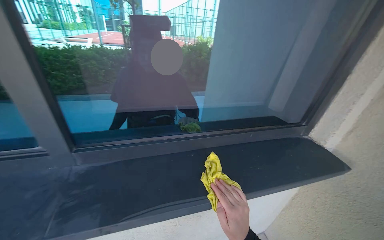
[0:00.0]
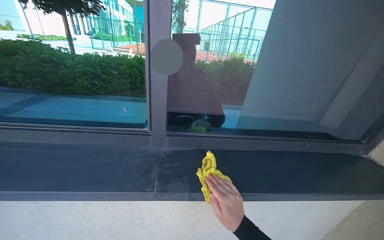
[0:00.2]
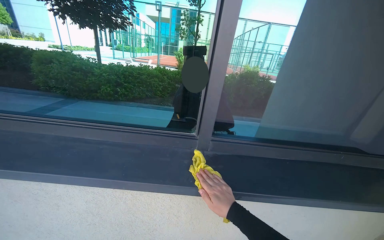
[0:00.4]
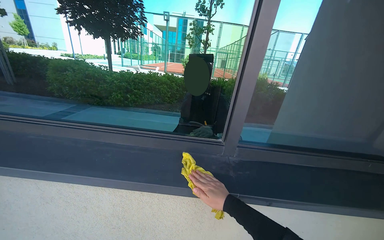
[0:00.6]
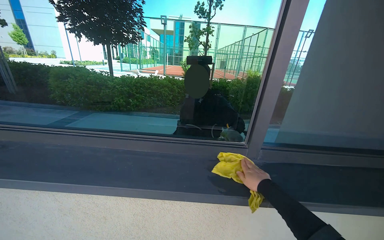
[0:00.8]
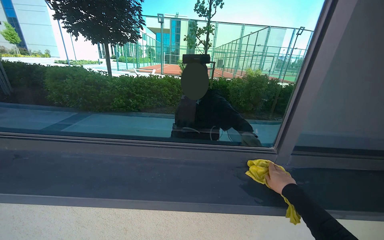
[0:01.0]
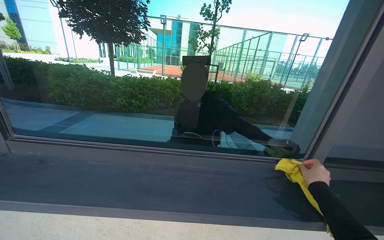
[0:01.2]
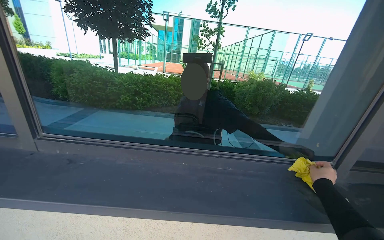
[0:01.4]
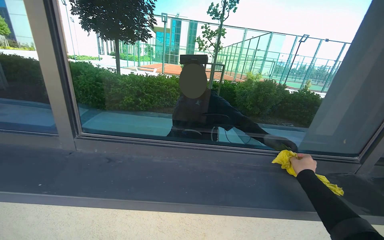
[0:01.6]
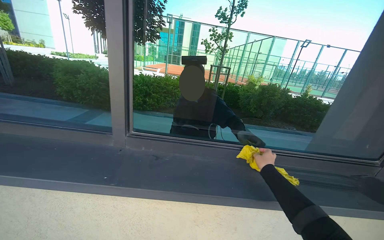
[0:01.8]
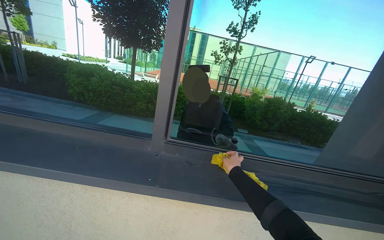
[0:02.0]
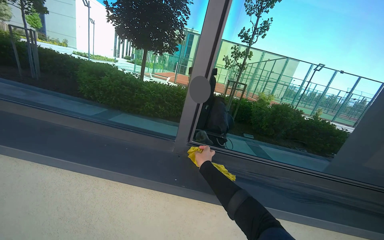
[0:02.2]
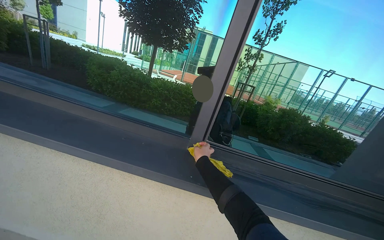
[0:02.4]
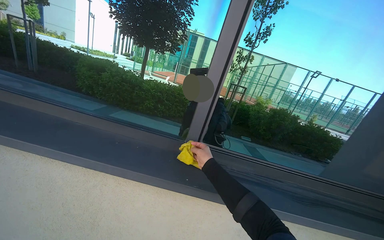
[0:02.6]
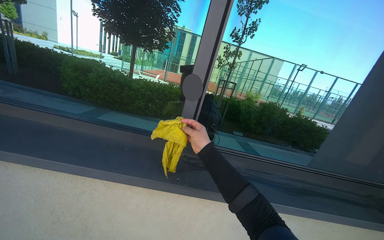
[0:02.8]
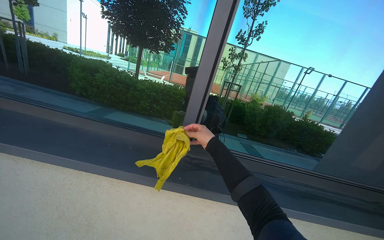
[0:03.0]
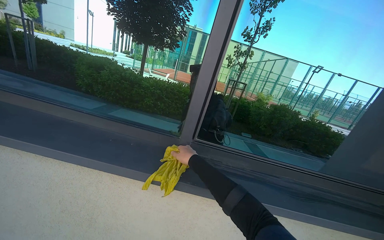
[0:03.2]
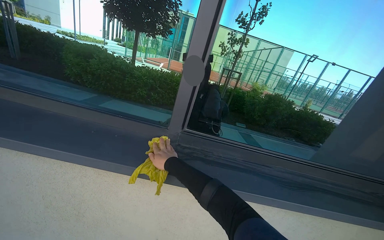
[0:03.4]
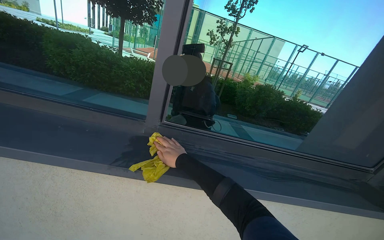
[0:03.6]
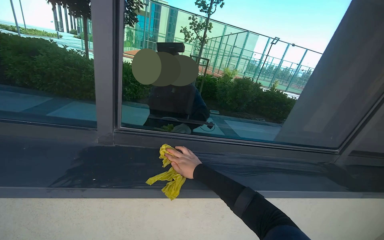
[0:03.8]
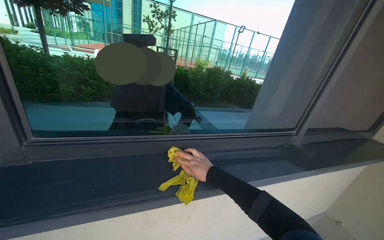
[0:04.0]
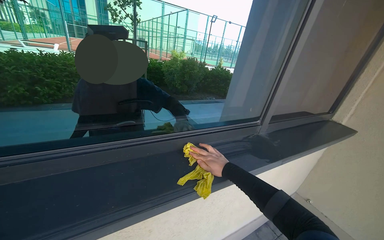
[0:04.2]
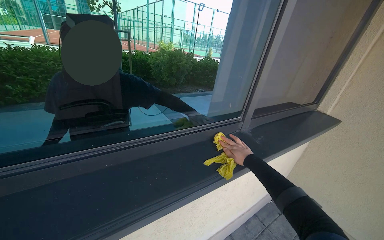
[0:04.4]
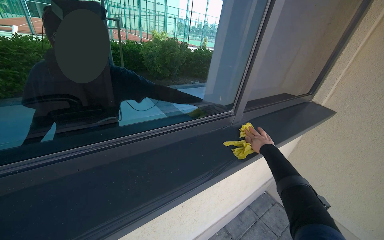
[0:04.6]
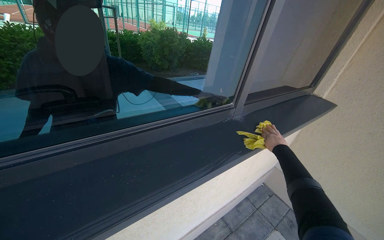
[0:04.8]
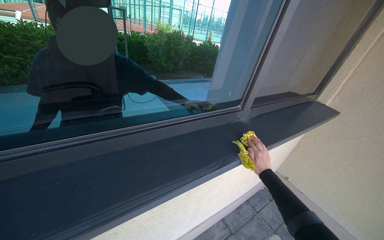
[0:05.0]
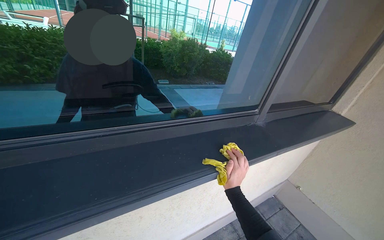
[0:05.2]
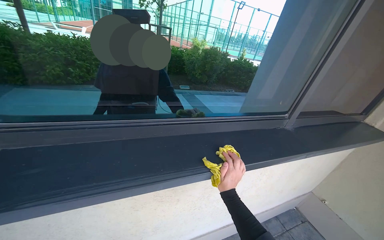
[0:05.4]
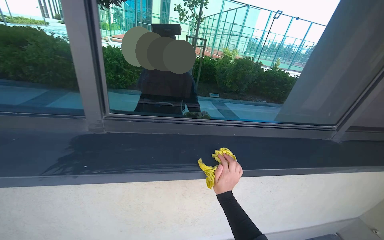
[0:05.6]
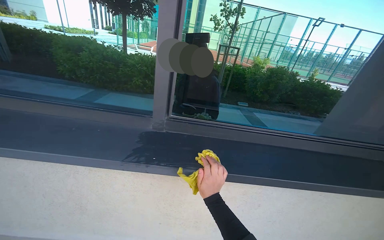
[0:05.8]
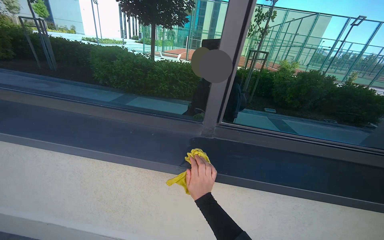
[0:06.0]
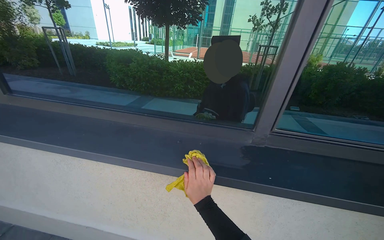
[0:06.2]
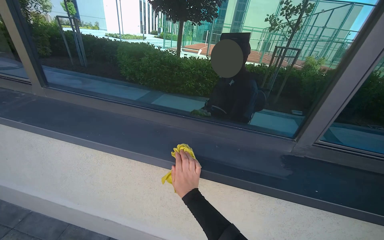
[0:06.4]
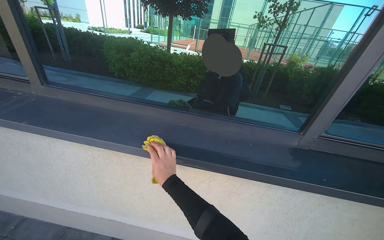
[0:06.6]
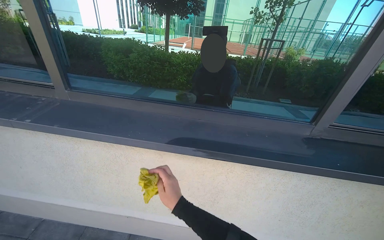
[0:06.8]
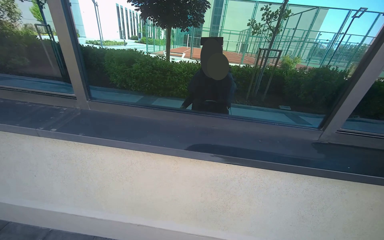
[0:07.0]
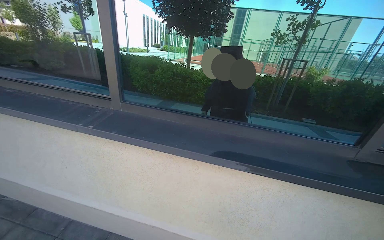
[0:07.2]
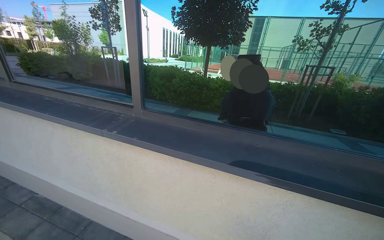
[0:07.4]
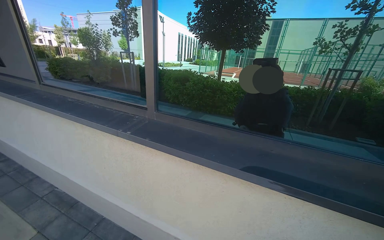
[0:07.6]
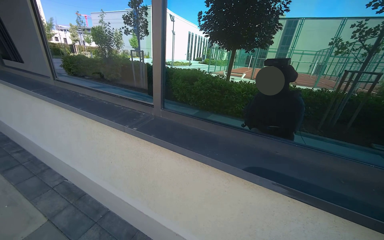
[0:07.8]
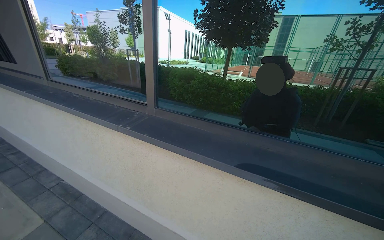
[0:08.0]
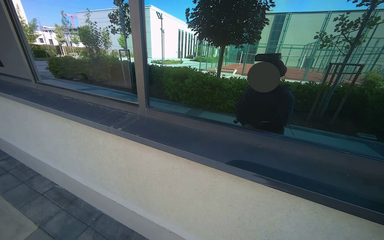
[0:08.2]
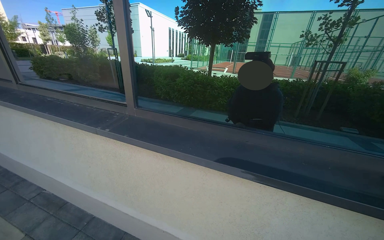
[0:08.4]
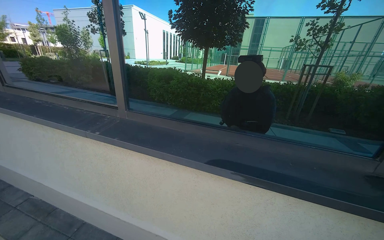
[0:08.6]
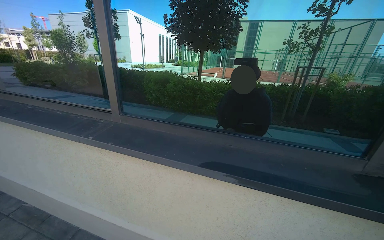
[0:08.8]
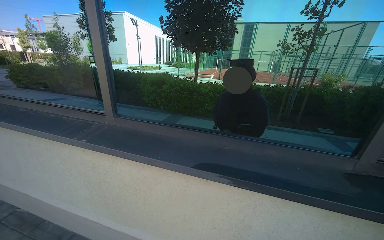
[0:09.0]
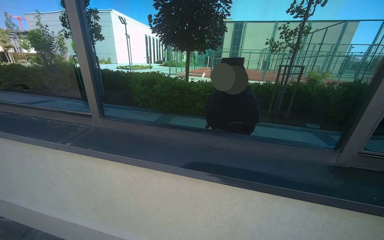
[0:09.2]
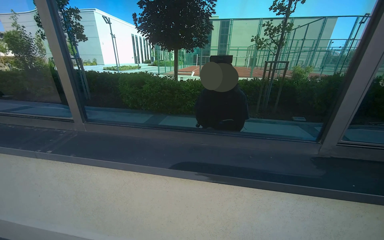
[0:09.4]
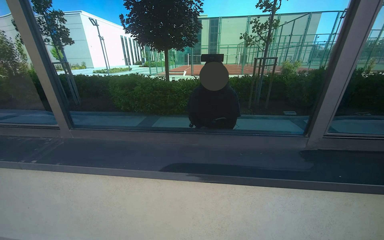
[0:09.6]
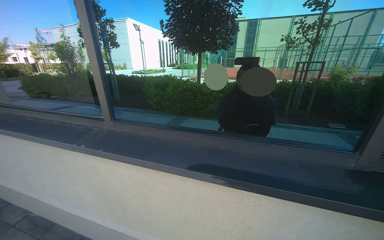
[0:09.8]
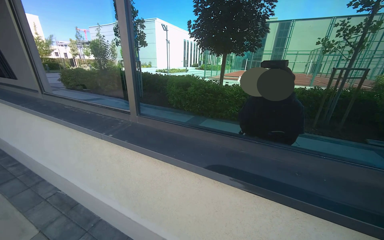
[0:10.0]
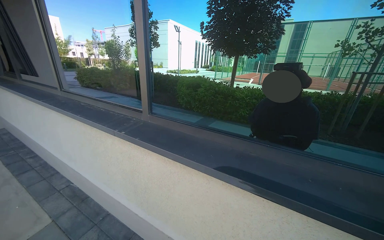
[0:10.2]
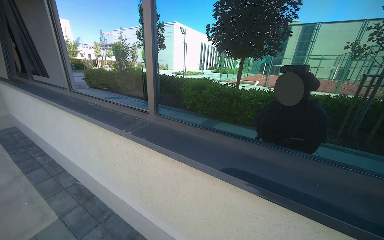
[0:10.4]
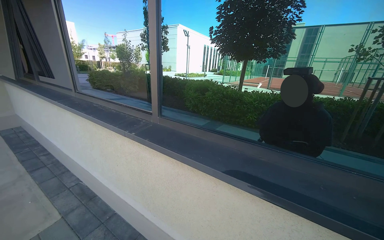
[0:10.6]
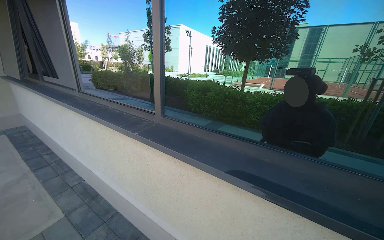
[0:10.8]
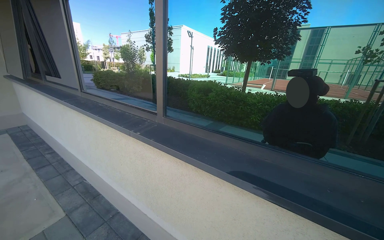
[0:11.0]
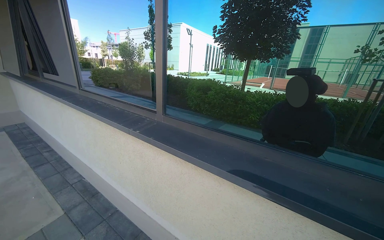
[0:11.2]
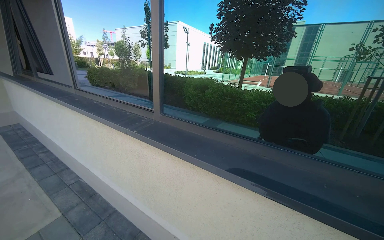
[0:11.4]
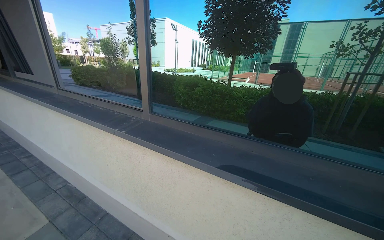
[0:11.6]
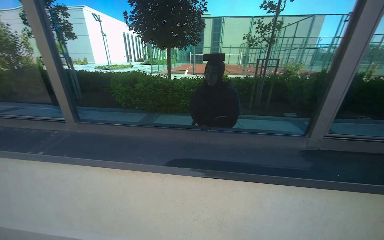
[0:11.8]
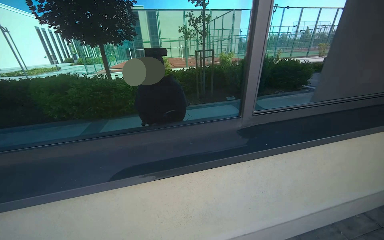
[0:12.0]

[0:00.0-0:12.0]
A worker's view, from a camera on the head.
Job: wiping surfaces.
The whole recording: Wiping window frame. The worker wipes the inside of the opened window frames with a yellow cloth.
0:01.6 to 0:03.0: The camera travels to the left, about 50 cm.
0:03.0 to 0:04.4: The camera is carried roughly 60 cm. The wearer looks approximately 35 degrees further to the right. The wearer looks roughly 15 degrees further downward.
0:04.4 to 0:06.0: The wearer moves approximately 60 cm. The wearer looks some 40 degrees further to the left.
0:06.0 to 0:07.6: The camera is carried to the left, some 60 cm. The camera is aimed roughly 15 degrees further to the left.
0:10.4 to 0:12.0: The head turns to the right by some 45 degrees.

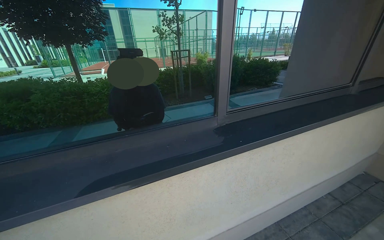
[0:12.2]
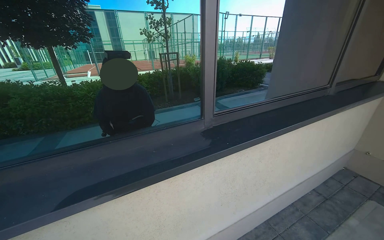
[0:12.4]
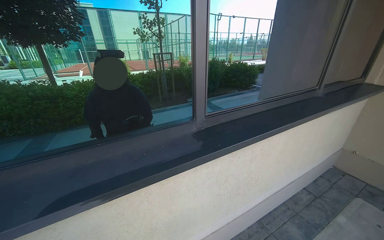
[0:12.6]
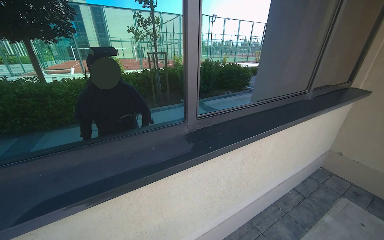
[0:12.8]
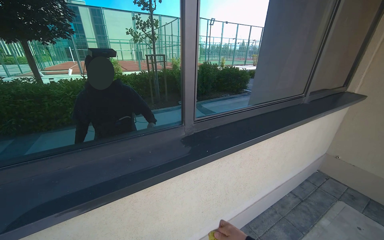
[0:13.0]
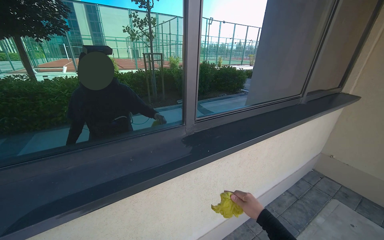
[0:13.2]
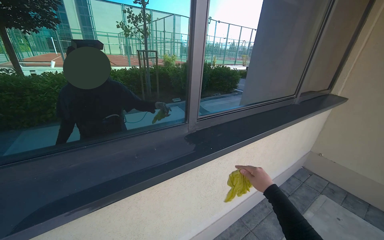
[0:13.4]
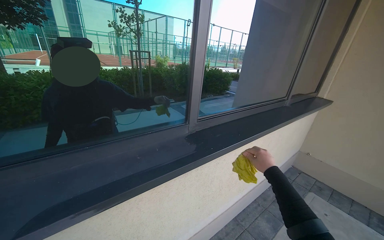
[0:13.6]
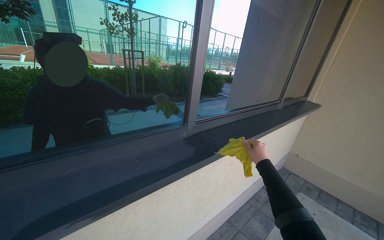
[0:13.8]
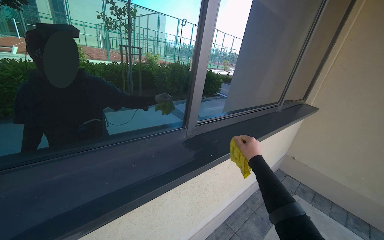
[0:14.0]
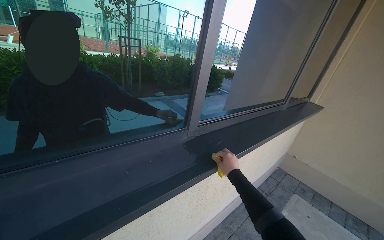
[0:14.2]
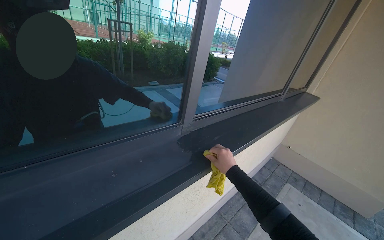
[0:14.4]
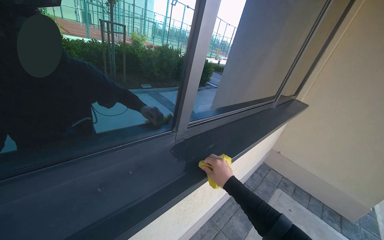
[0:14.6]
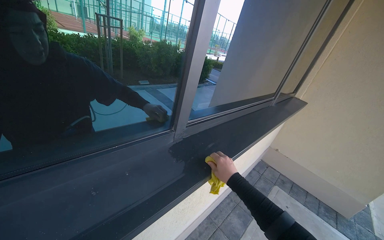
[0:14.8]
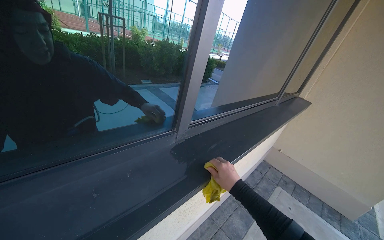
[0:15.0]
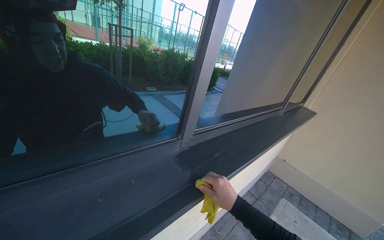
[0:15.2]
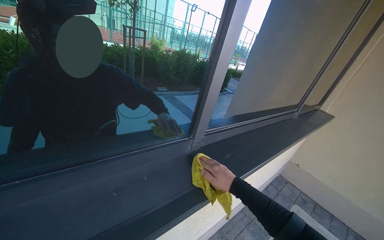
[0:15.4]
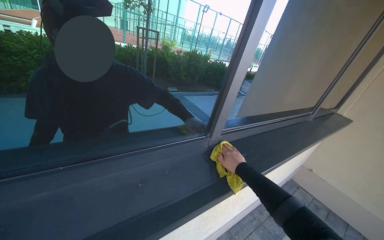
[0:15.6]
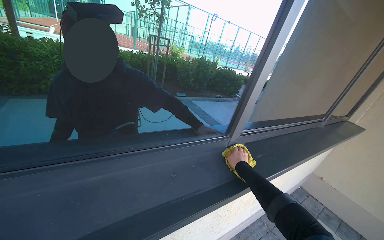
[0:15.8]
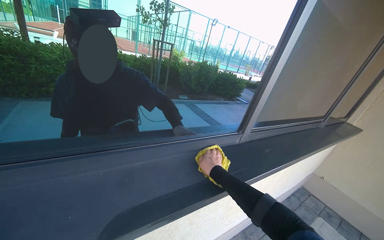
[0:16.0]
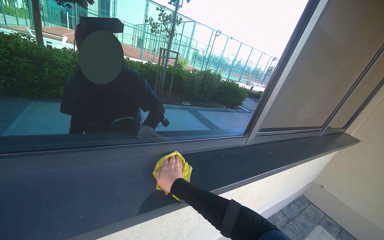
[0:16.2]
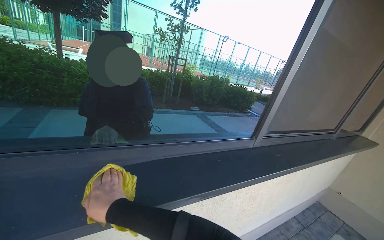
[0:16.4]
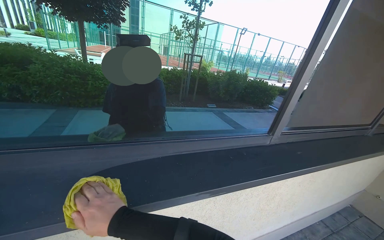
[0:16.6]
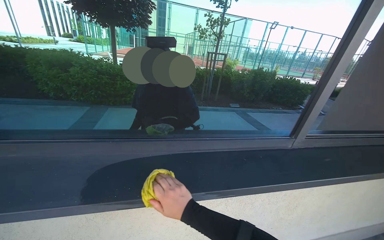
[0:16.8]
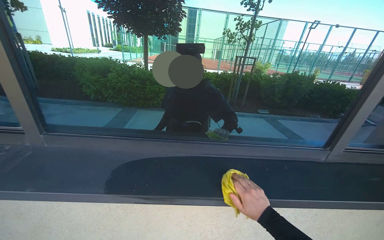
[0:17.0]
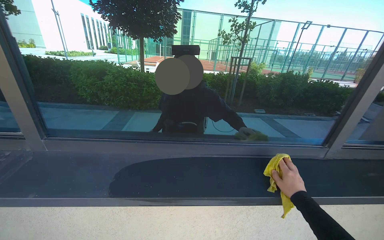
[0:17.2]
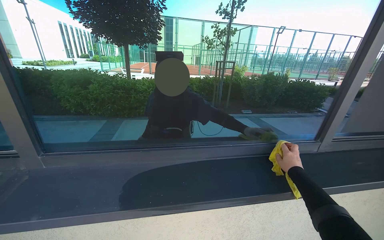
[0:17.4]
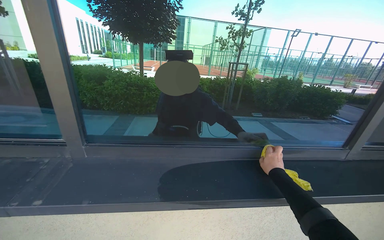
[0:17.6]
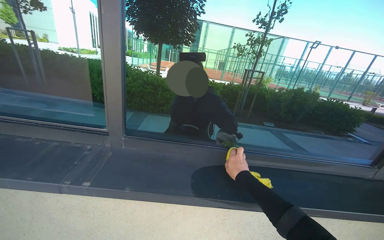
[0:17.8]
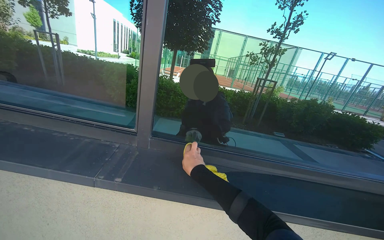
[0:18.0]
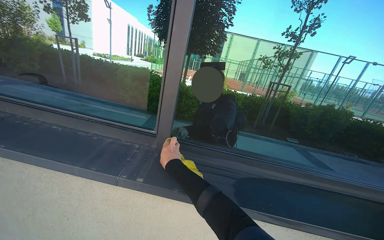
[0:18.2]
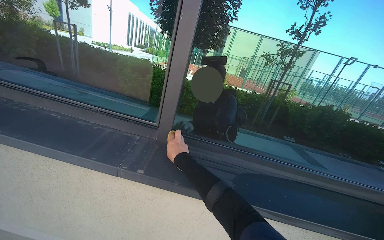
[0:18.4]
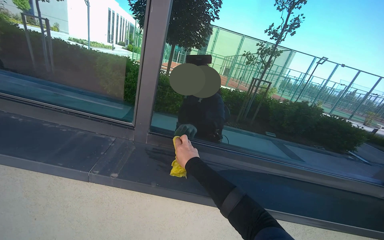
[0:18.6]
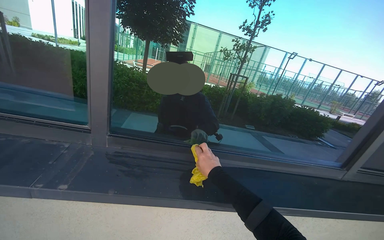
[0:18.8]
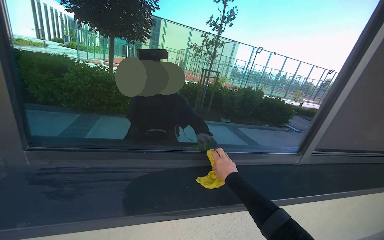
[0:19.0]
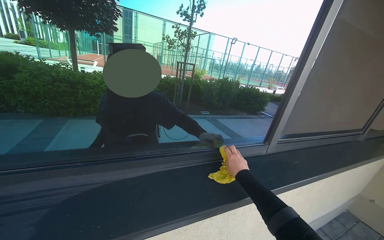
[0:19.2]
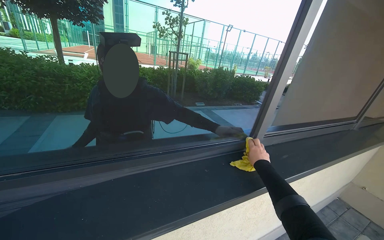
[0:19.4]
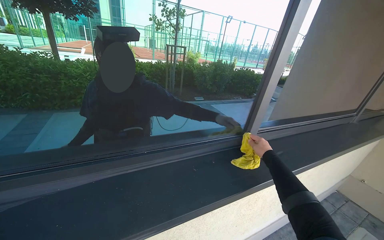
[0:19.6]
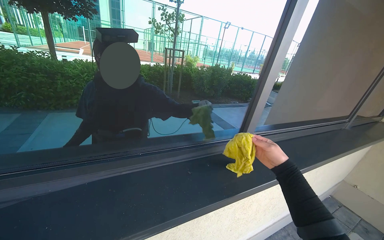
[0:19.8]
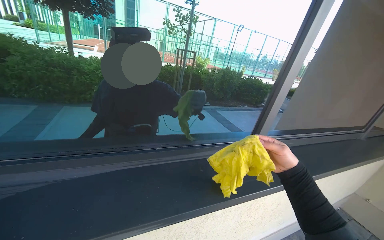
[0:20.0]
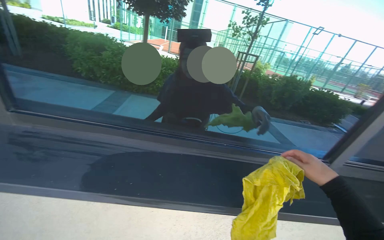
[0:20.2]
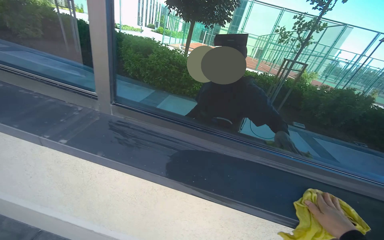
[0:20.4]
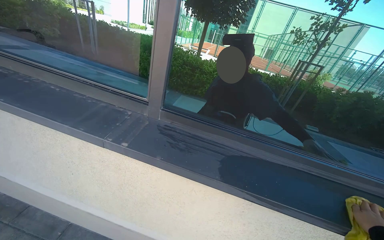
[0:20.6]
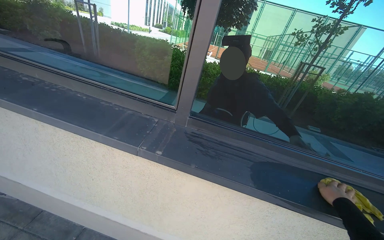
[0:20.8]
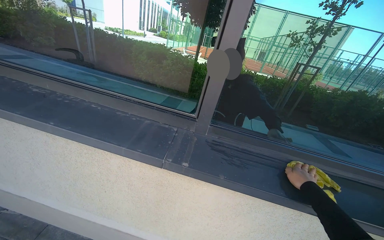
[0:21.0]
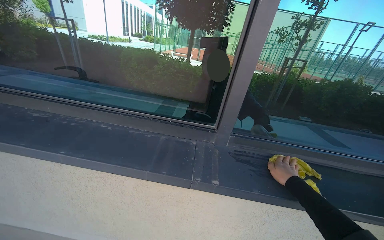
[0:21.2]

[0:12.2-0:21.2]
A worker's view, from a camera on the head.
Job: wiping surfaces.
The whole recording: Wiping window frame. The worker wipes the inside of the opened window frames with a yellow cloth.
0:12.2 to 0:13.8: The view pans to the right by approximately 20 degrees.
0:13.8 to 0:15.2: The right hand is displaced to the left by roughly 15 cm.
0:15.2 to 0:16.6: The camera is carried roughly 40 cm. The view pans to the left by approximately 20 degrees.
0:16.6 to 0:18.2: The wearer's head swings about 25 degrees to the left. The right hand goes to the right and returns, approximately 50 cm each way.
0:18.2 to 0:19.8: The wearer moves roughly 60 cm. The wearer's head swings roughly 30 degrees to the right.
0:19.8 to 0:21.2: The wearer moves some 80 cm. The head rotates approximately 30 degrees to the left.
